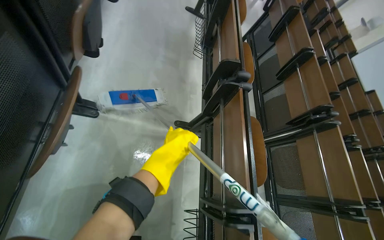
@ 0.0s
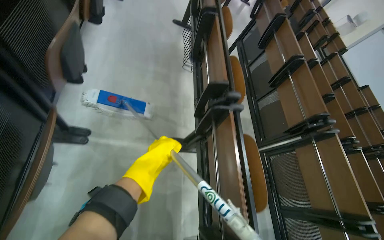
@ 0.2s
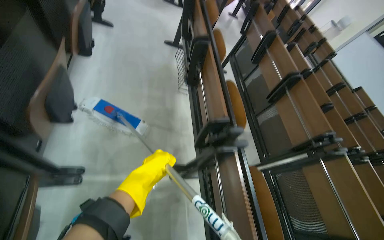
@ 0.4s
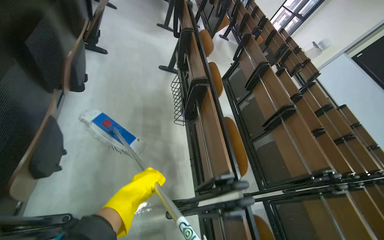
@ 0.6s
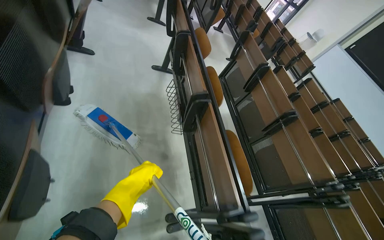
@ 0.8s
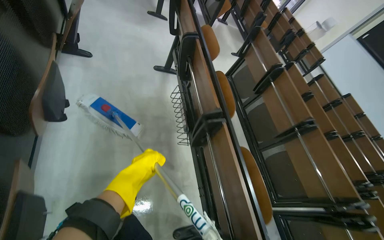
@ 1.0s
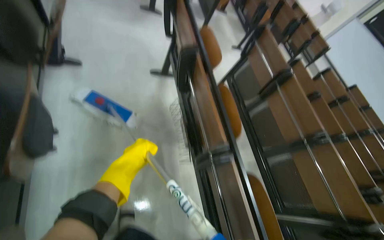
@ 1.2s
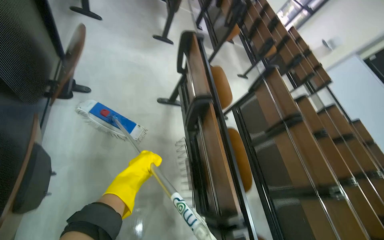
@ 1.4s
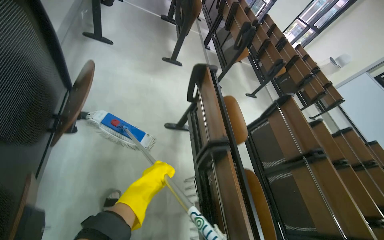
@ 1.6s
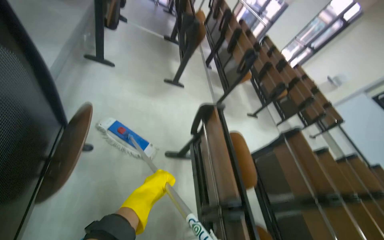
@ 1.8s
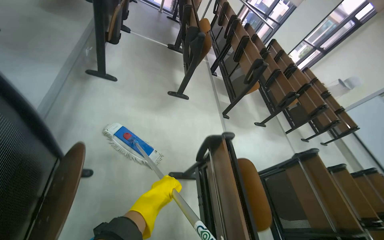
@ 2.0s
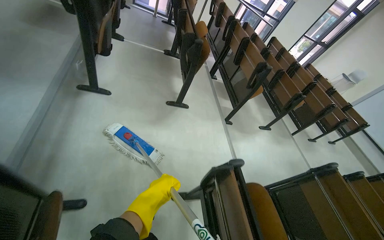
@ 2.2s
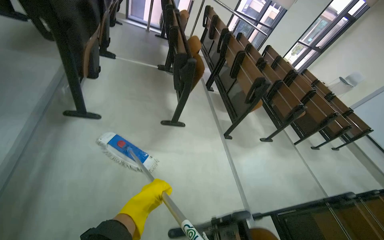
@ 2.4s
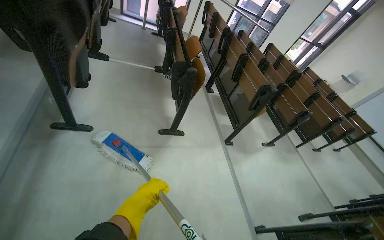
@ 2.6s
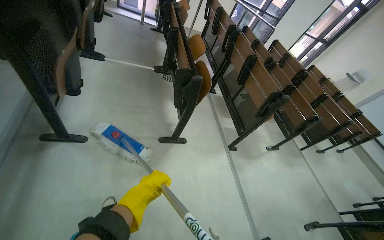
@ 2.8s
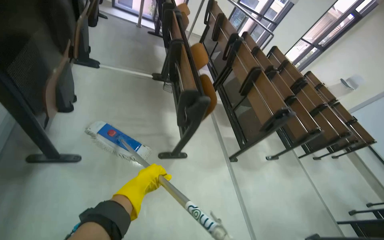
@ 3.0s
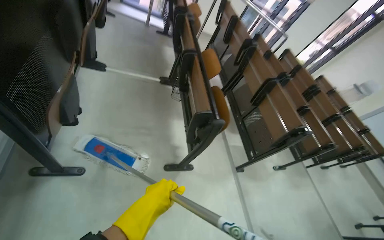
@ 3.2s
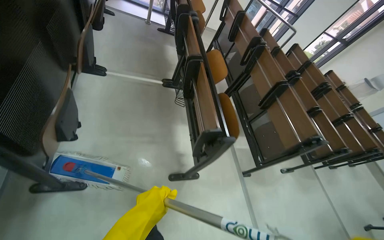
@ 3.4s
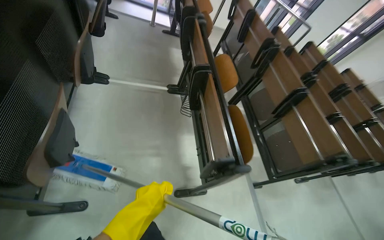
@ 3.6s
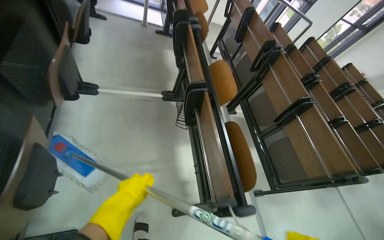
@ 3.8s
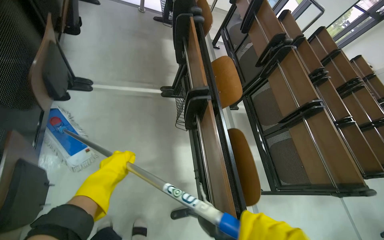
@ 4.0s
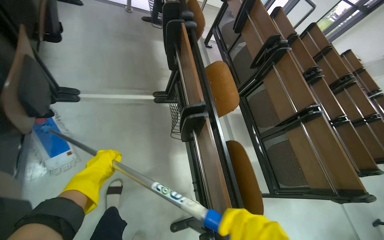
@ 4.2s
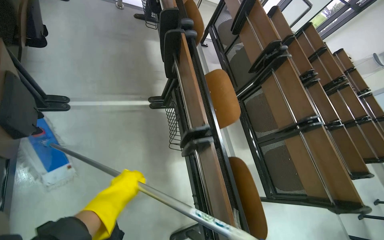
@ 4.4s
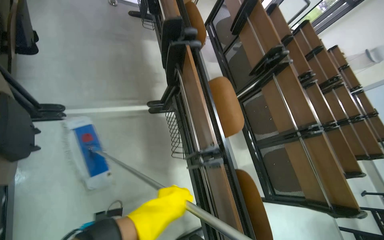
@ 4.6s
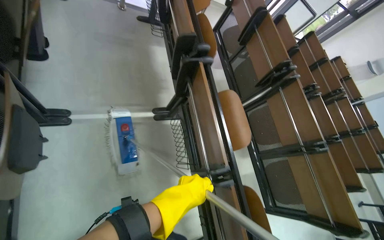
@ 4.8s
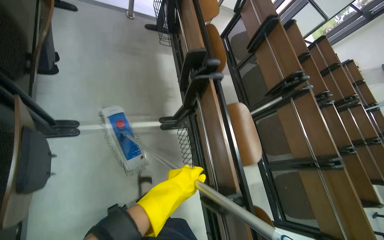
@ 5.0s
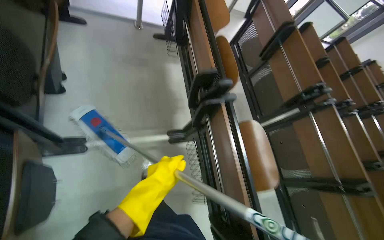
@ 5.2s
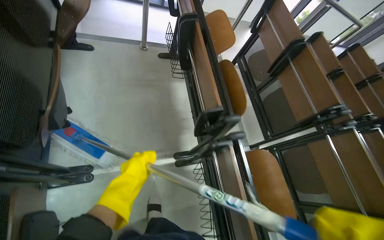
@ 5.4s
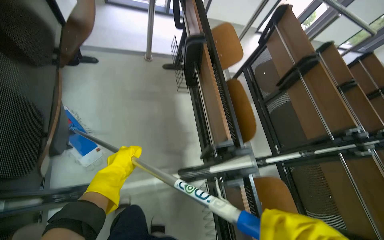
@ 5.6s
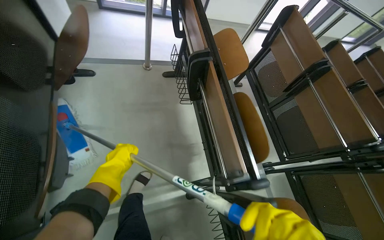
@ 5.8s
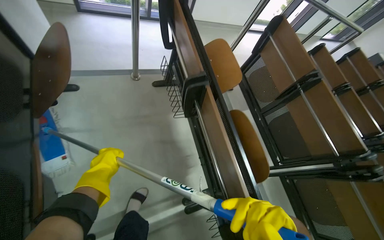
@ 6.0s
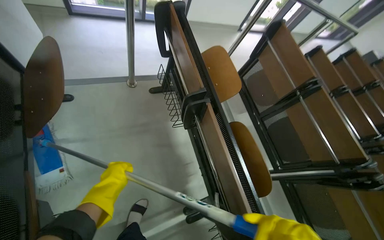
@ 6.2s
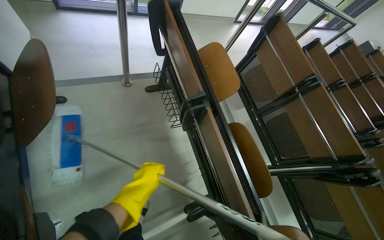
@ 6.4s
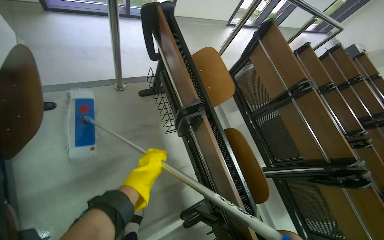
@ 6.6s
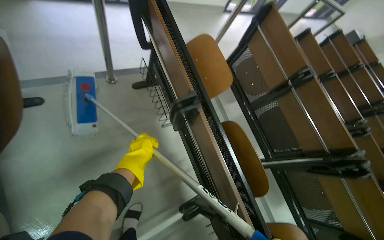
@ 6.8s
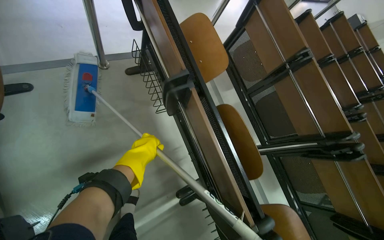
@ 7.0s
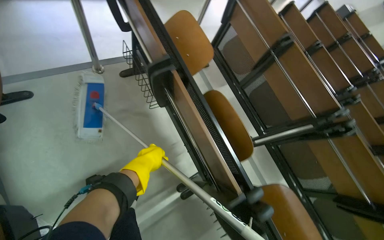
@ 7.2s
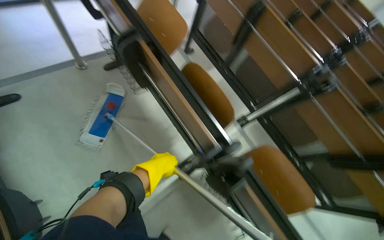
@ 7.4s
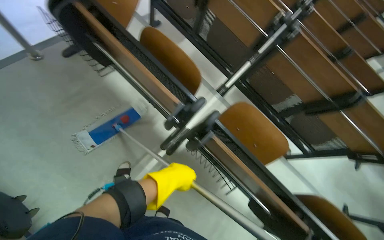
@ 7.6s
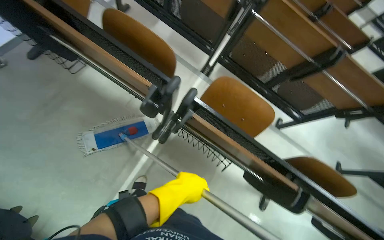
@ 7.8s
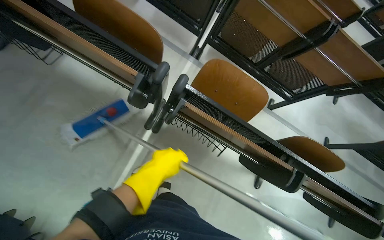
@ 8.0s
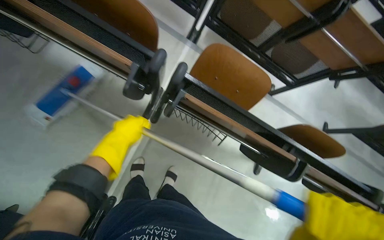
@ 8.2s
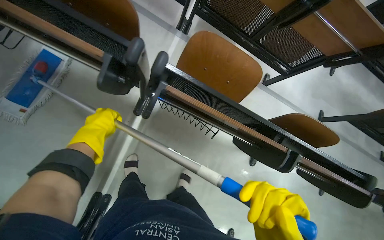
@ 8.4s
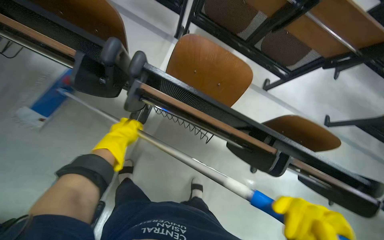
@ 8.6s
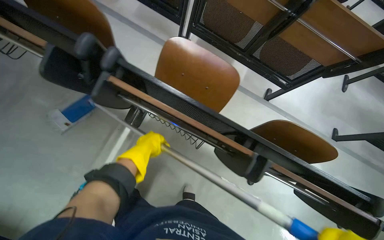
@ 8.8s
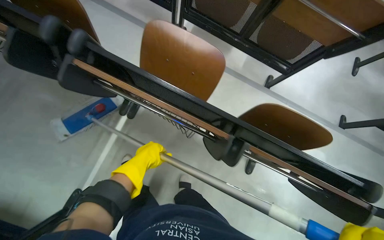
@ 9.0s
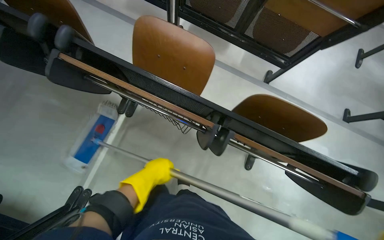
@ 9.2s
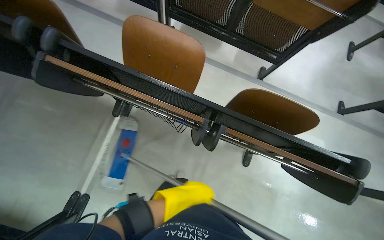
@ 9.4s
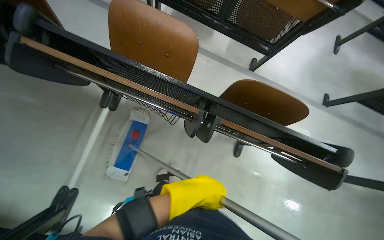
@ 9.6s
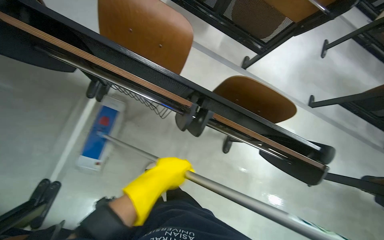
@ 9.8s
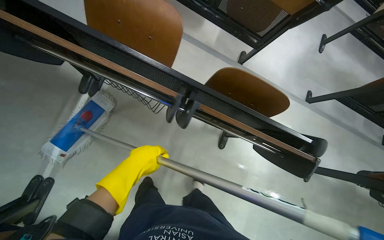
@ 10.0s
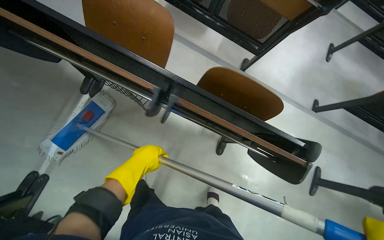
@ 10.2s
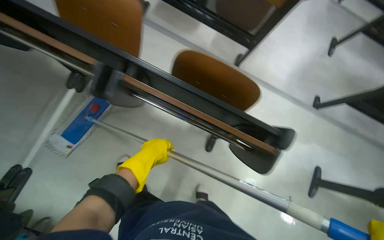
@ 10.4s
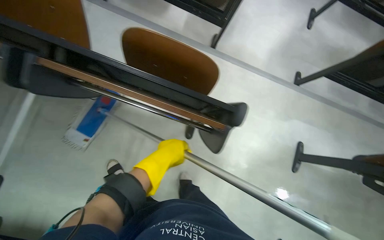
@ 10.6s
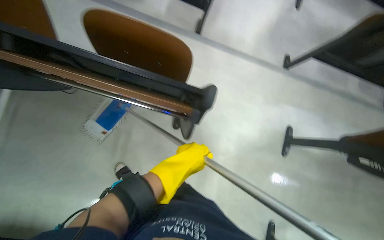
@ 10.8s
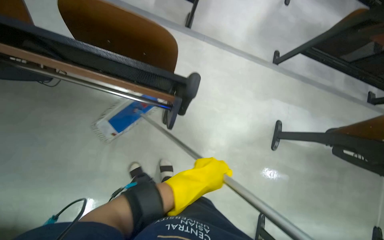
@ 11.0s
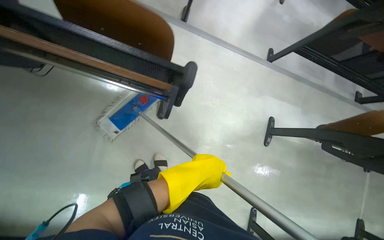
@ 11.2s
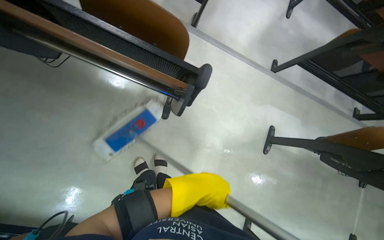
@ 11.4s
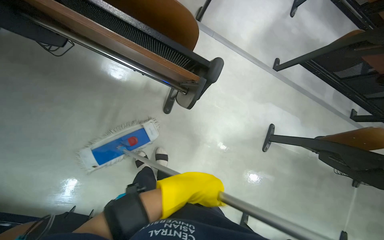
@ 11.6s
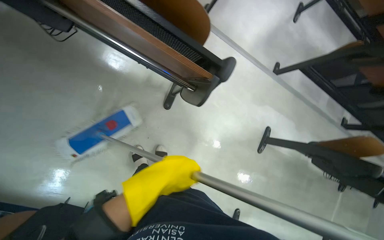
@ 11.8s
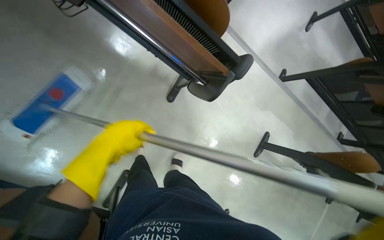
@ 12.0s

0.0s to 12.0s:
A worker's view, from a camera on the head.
Job: mopping floor.
The whole recording: Mopping building floor. The worker prepares the mop and mops the floor in the building hallway.
0.0s to 1.6s: The head travels roughly 1.5 m.
1.6s to 3.0s: The wearer moves approximately 1.5 m.
3.0s to 4.4s: The wearer moves approximately 1 m. The camera pitches downward, by about 15 degrees.
4.4s to 6.0s: The head travels about 1 m.
6.0s to 7.6s: The view tilts about 15 degrees downward. Everything in view rotates about 30 degrees counterclockwise.
7.6s to 9.0s: The camera is carried roughly 40 cm. The camera pitches downward, by about 15 degrees.
9.0s to 10.4s: The camera travels about 40 cm.
10.4s to 12.0s: The camera pitches downward, by roughly 10 degrees.

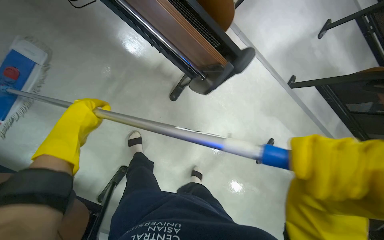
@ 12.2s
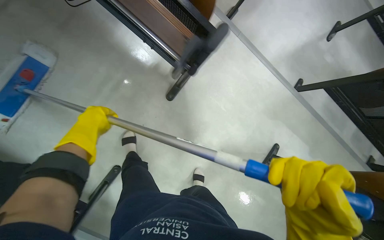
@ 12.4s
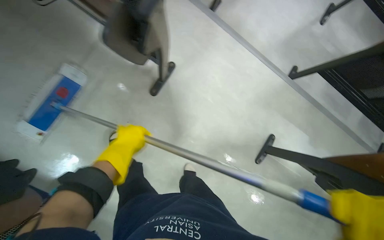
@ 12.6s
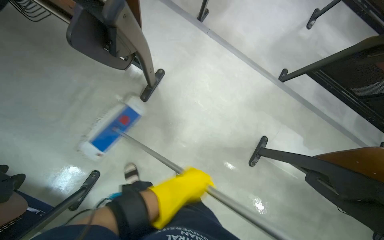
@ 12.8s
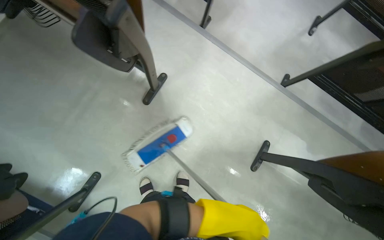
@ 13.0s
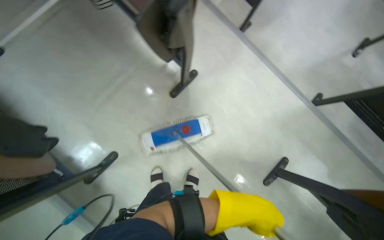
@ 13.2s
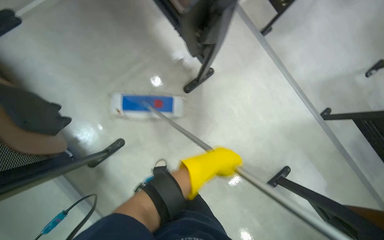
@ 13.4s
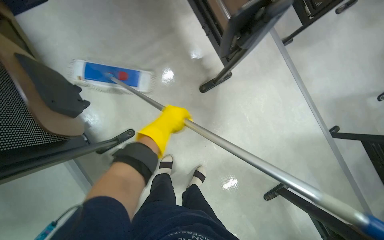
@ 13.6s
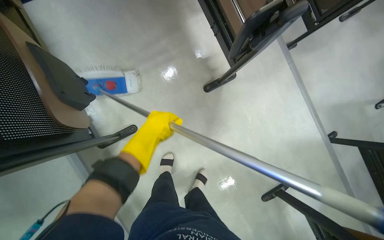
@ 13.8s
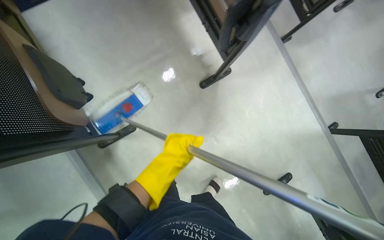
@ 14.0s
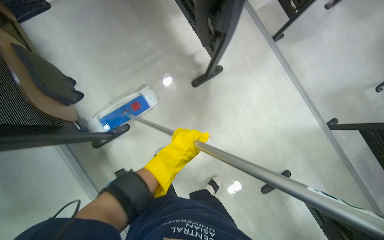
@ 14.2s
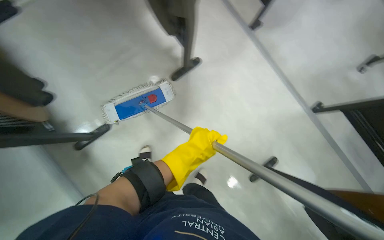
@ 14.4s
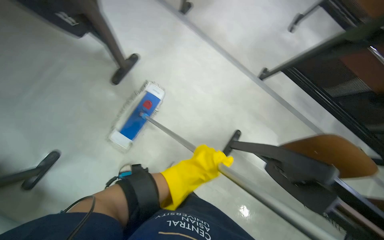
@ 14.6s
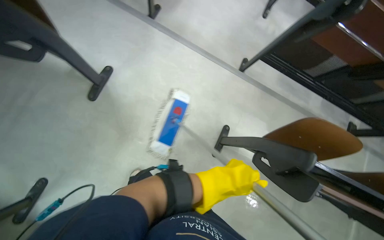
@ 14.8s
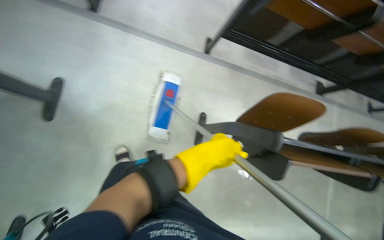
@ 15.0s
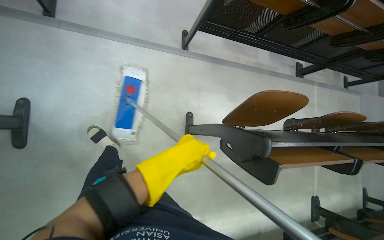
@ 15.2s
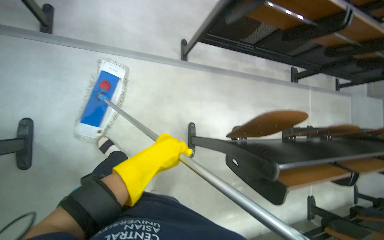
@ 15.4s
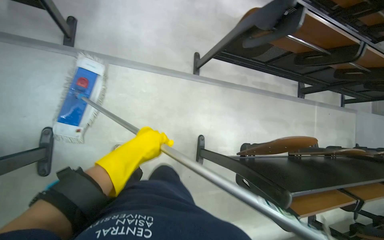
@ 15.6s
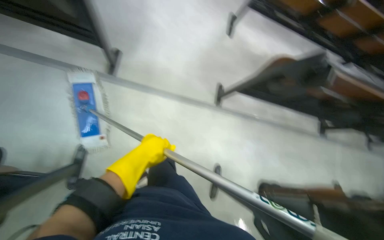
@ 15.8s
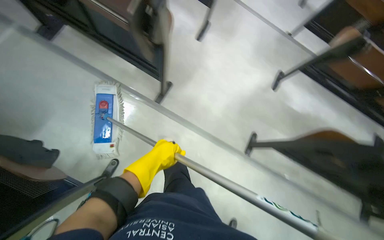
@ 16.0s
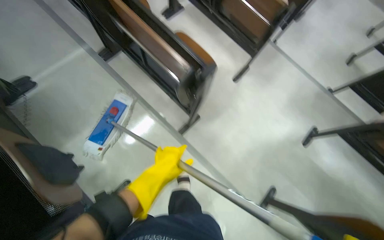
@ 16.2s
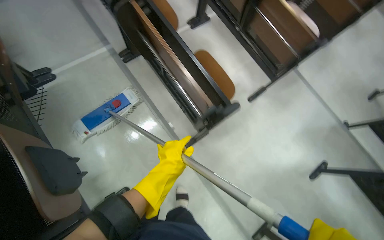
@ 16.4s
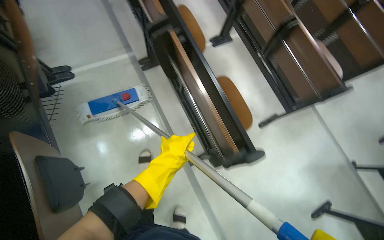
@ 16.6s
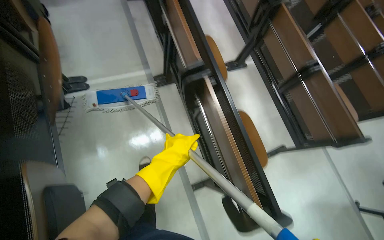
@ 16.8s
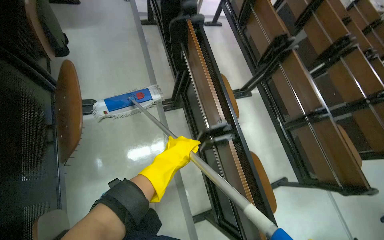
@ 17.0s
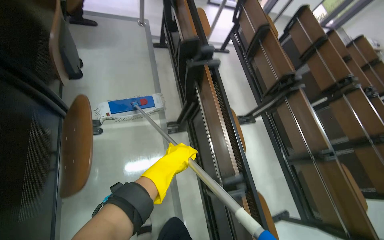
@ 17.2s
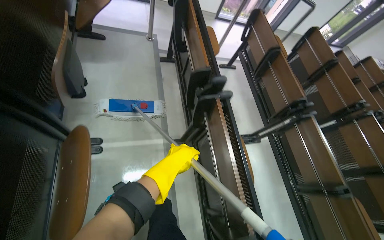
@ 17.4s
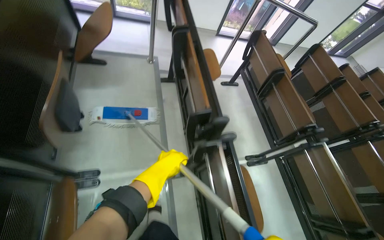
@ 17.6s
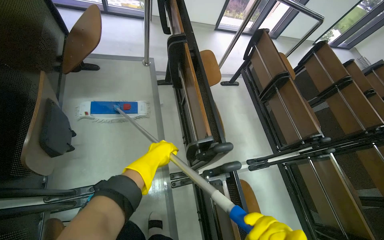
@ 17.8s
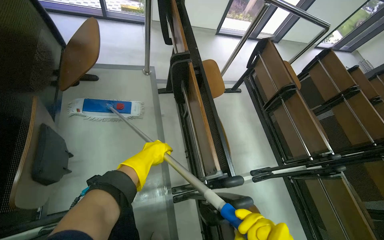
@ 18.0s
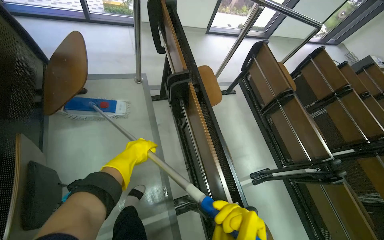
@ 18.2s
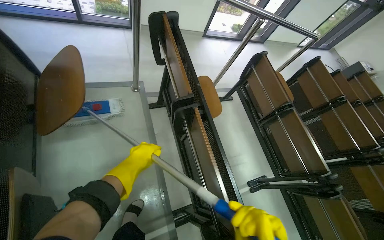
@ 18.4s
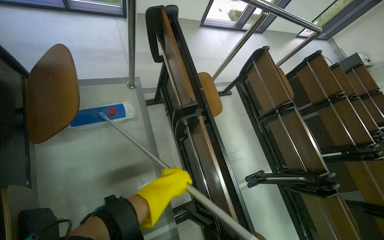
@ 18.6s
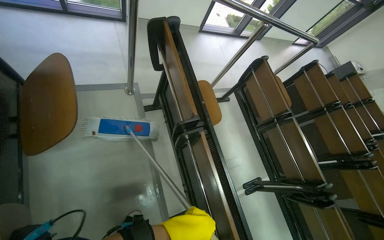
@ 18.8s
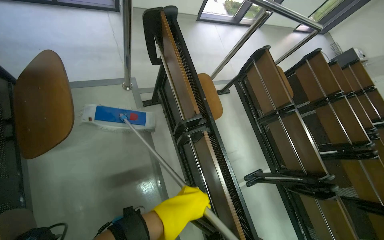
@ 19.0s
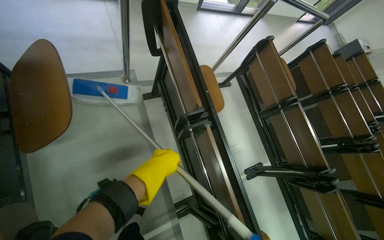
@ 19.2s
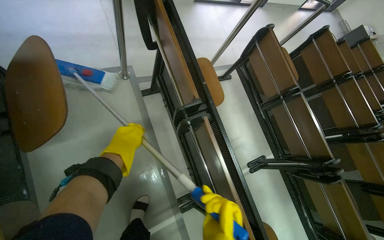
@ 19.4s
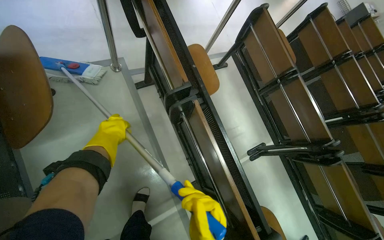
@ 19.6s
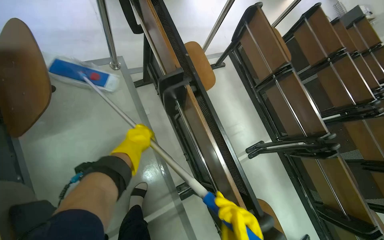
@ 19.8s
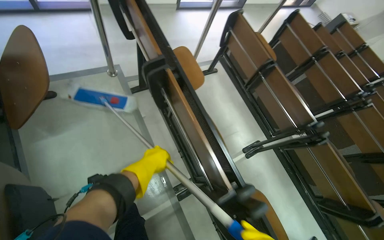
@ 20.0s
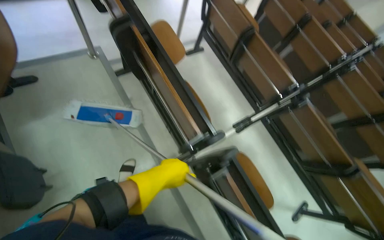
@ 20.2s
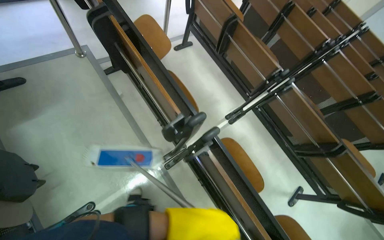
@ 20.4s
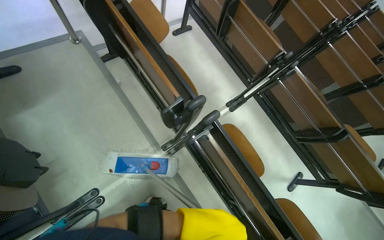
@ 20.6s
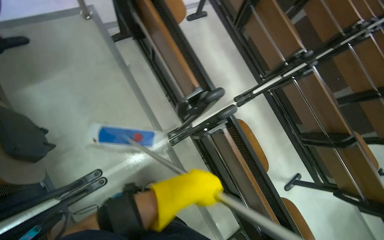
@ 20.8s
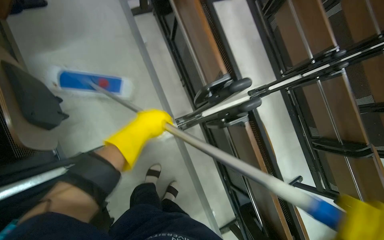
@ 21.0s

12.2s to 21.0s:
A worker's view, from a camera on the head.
Job: mopping floor.
The whole recording: Mopping building floor. The worker prepares the mop and mops the floor in the building hallway.
12.2s to 13.6s: The wearer looks roughly 25 degrees further to the left.
13.6s to 15.2s: The camera travels roughly 40 cm. The head turns to the right by roughly 35 degrees.
15.2s to 16.6s: The head travels about 60 cm. The wearer's head swings about 45 degrees to the left. The camera pitches upward, by roughly 20 degrees.
16.6s to 18.0s: The camera is carried about 1 m. The wearer looks about 15 degrees further upward.
18.0s to 19.6s: The camera pitches downward, by roughly 15 degrees. The left hand is displaced up the picture and to the left by about 40 cm.
19.6s to 21.0s: The camera travels some 50 cm.
